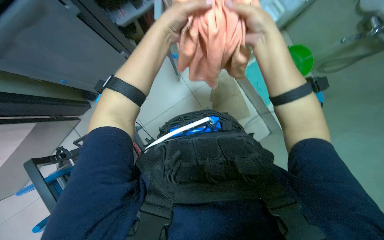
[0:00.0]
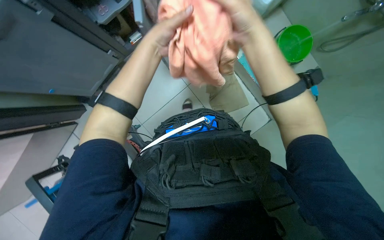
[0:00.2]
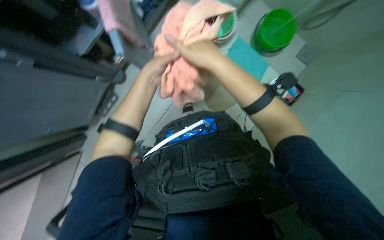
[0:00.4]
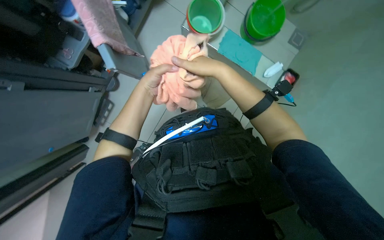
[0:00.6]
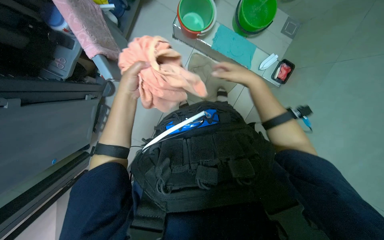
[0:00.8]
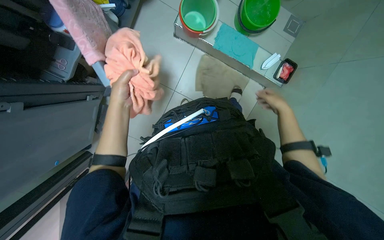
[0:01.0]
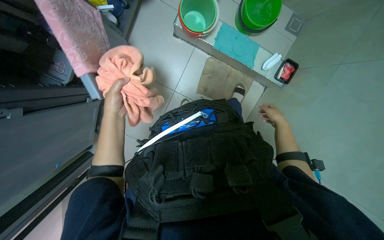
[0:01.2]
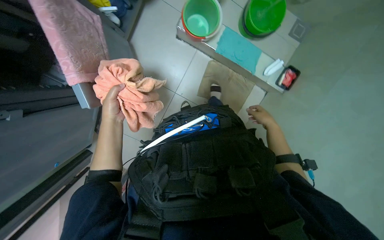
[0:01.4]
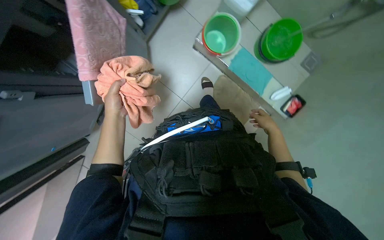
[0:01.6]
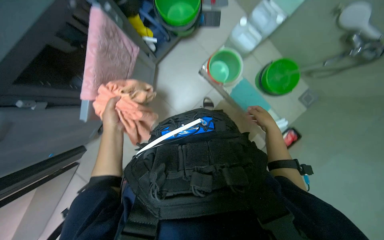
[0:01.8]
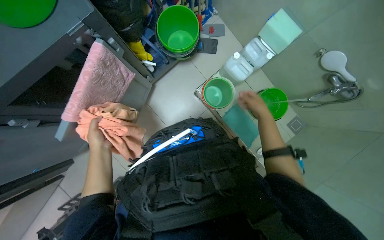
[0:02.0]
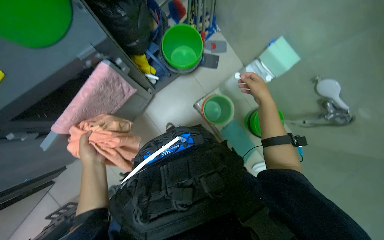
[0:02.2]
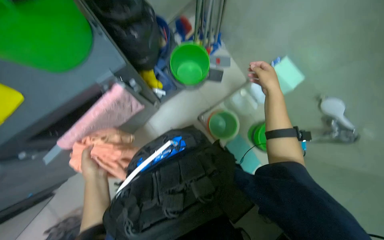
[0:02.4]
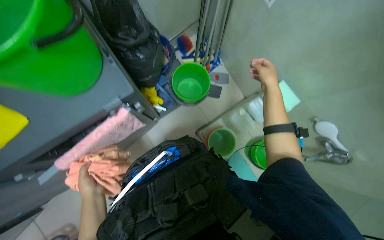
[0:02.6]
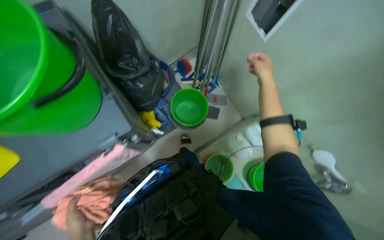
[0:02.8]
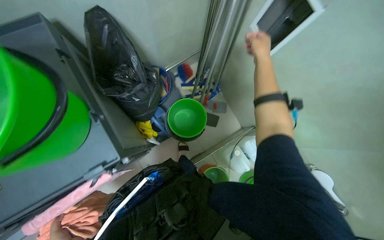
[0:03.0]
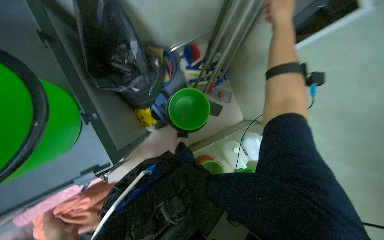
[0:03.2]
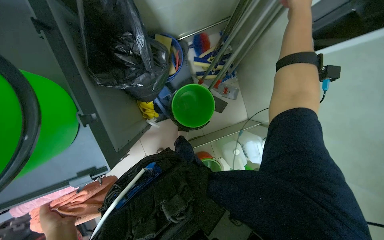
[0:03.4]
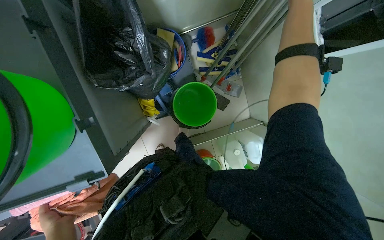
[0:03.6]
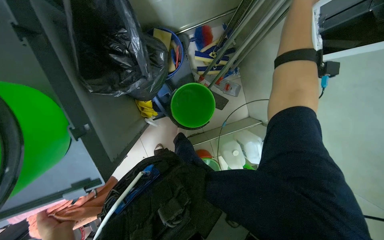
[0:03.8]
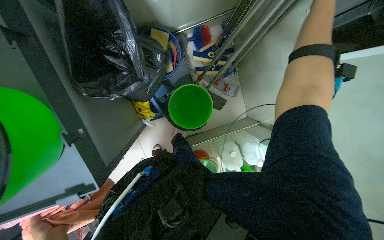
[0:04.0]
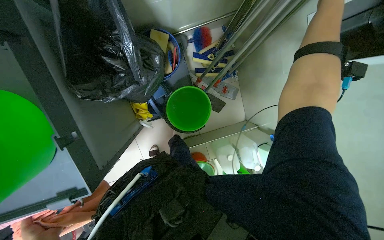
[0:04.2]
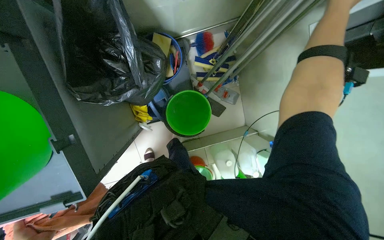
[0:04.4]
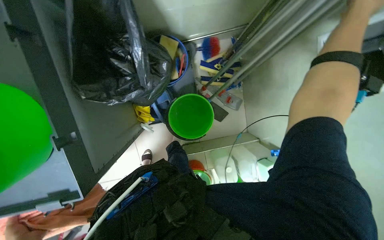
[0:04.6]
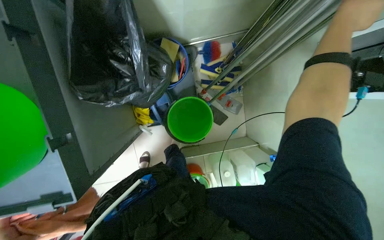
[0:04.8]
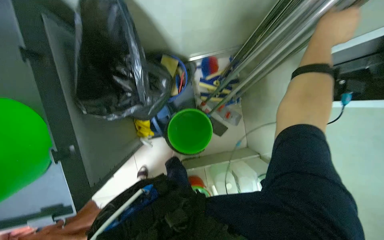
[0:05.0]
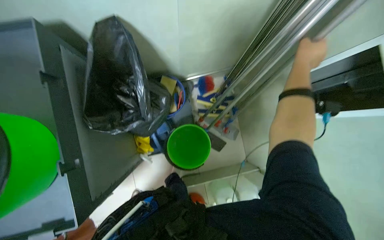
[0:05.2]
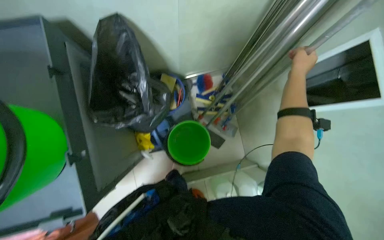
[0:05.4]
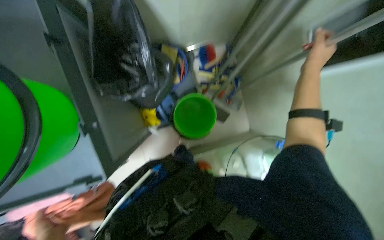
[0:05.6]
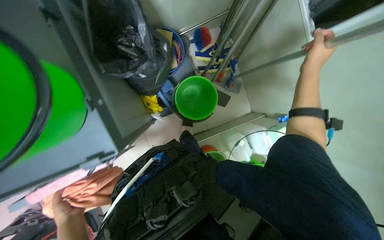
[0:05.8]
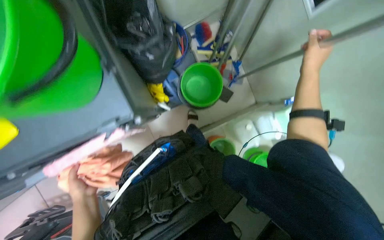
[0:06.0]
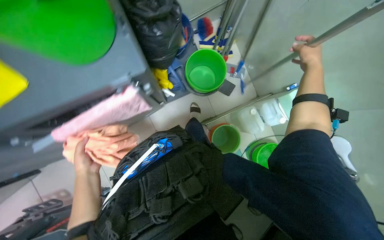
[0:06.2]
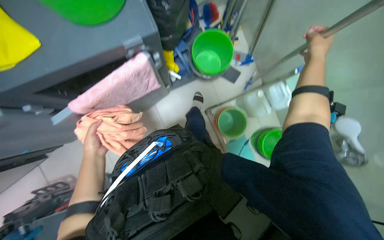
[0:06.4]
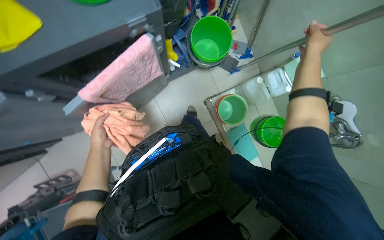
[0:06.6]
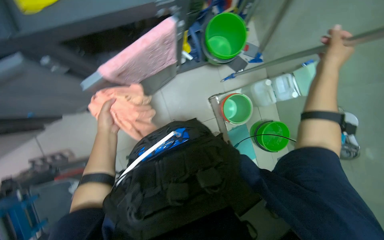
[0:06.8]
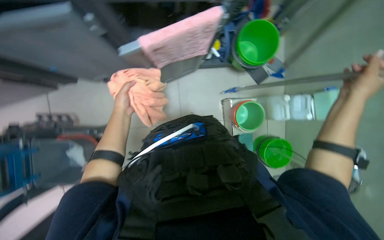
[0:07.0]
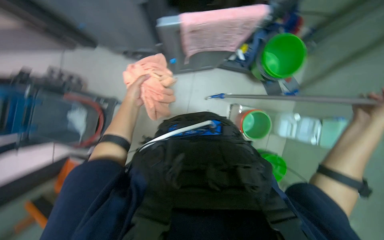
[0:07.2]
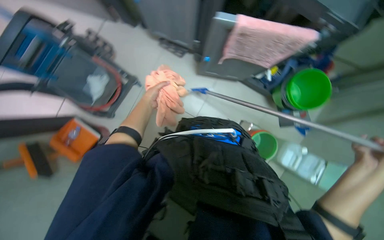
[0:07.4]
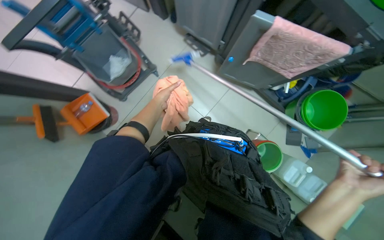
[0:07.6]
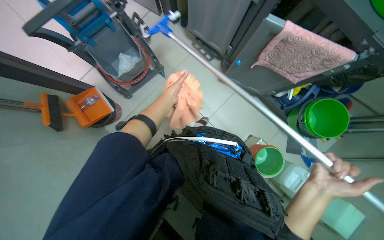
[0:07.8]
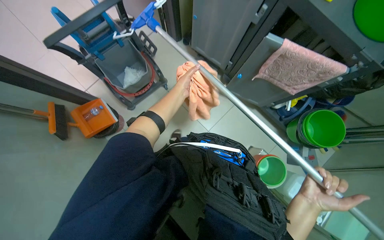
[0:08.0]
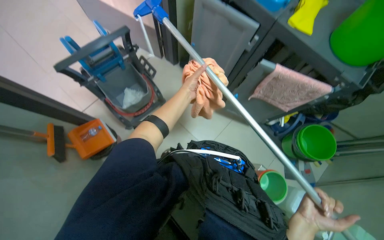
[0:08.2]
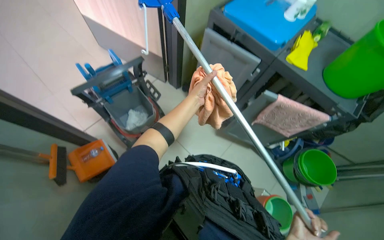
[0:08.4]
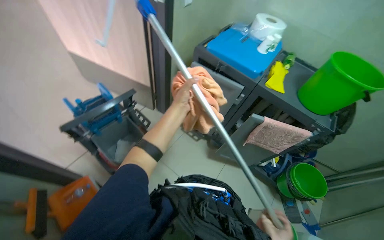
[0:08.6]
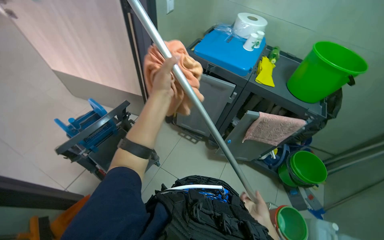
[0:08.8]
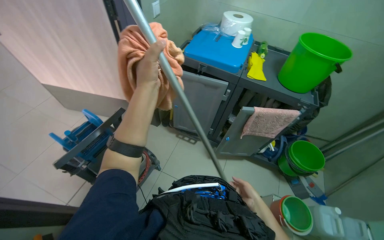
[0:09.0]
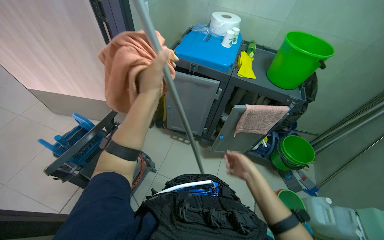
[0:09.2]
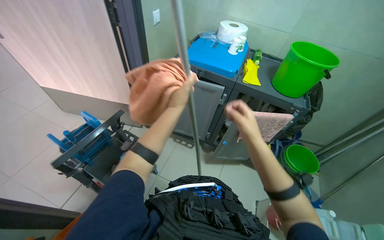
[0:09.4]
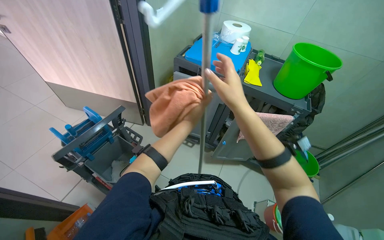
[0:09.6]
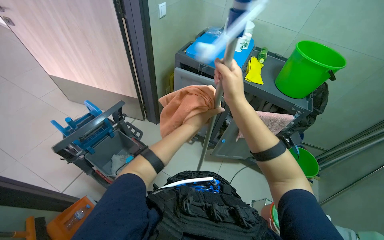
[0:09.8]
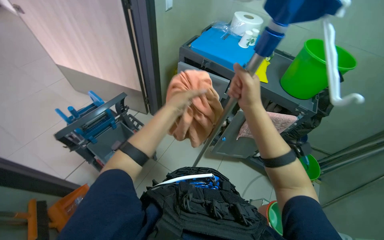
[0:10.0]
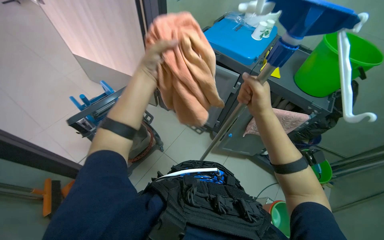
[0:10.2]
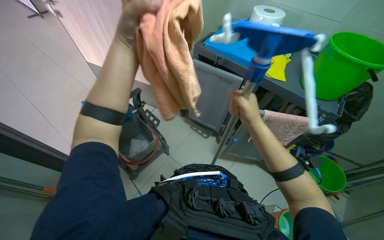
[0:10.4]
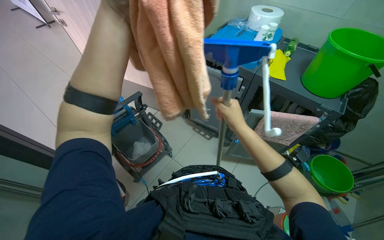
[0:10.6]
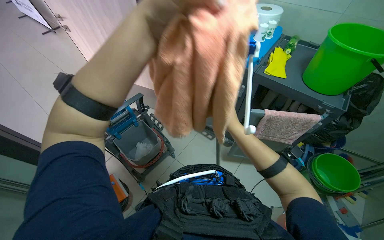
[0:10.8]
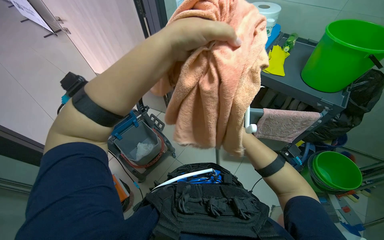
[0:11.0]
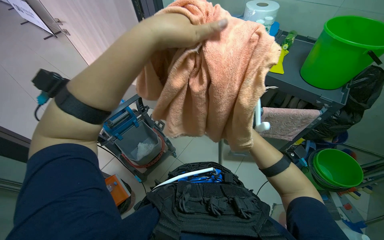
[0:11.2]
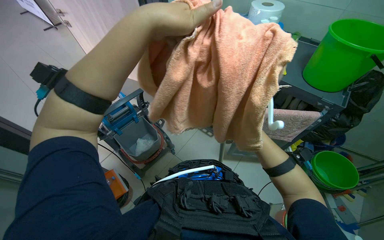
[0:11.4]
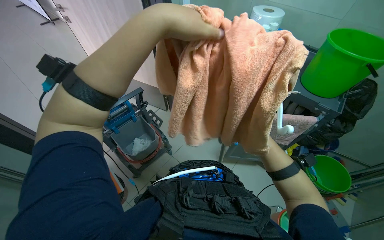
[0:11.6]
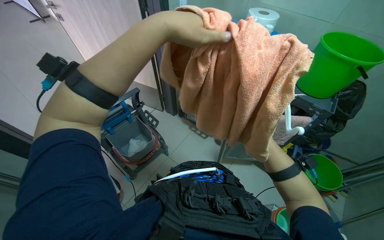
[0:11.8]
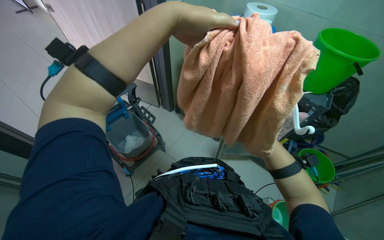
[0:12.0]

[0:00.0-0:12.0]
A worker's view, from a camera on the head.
Job: preparing cleaning supplies.
The whole recording: Attaching cloth to mop handle. The worker folds a cloth and attaches it to a mop handle, preparing the cleaning tool.
0.0 to 1.6 s: The left hand goes approximately 30 cm farther from the camera, down the picture and to the left. Meanwhile the right hand goes approximately 40 cm farther from the camera, to the right and down the picture.
1.6 to 3.0 s: The camera pitches upward, by some 35 degrees.
3.0 to 4.4 s: The view tips downward by about 15 degrees.
6.0 to 7.6 s: The wearer moves some 60 cm. Everything in view rotates approximately 60 degrees clockwise.
7.6 to 9.0 s: The head turns to the right by approximately 20 degrees. The view tilts about 35 degrees upward. The left hand goes roughly 30 cm nearer to the camera.
9.0 to 10.4 s: The right hand travels up the picture by some 25 cm.
10.4 to 12.0 s: The left hand goes some 15 cm to the right and nearer to the camera. Meanwhile the right hand heads to the right, farther from the camera and down the picture, covering some 35 cm.

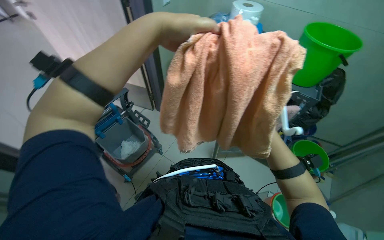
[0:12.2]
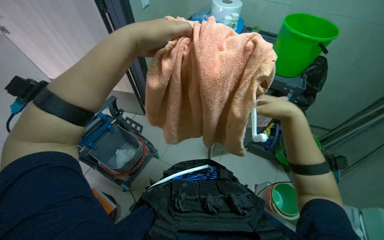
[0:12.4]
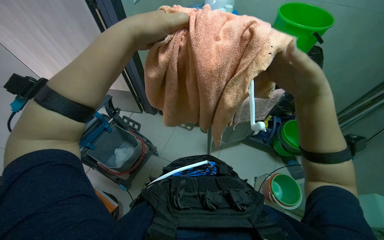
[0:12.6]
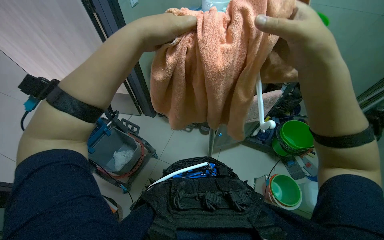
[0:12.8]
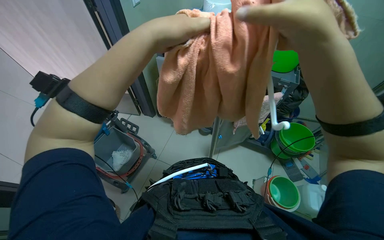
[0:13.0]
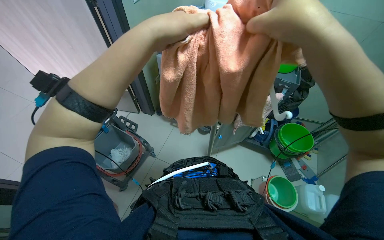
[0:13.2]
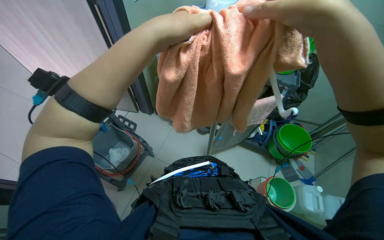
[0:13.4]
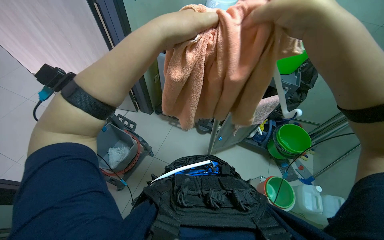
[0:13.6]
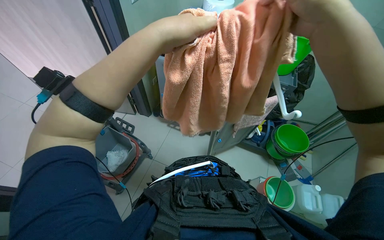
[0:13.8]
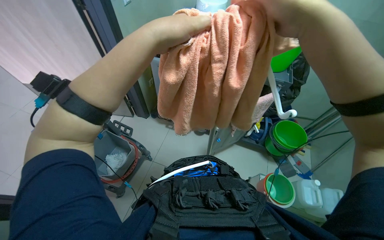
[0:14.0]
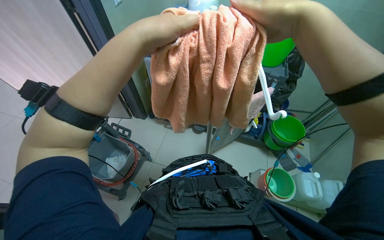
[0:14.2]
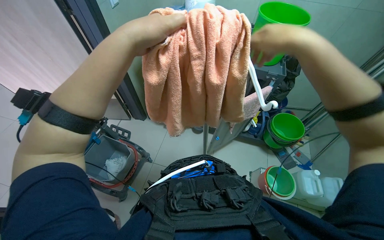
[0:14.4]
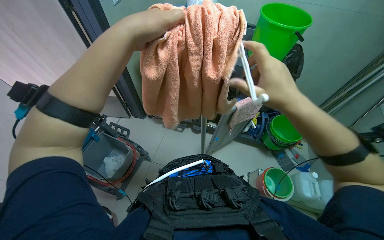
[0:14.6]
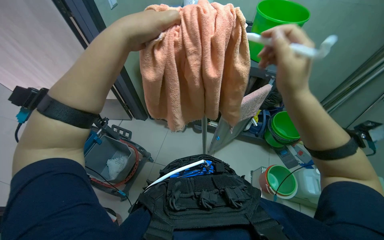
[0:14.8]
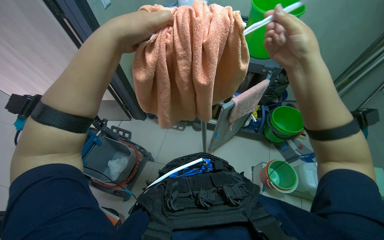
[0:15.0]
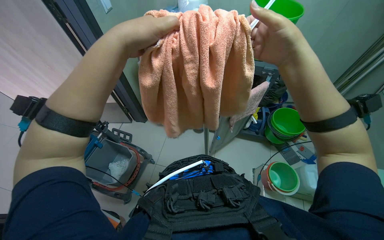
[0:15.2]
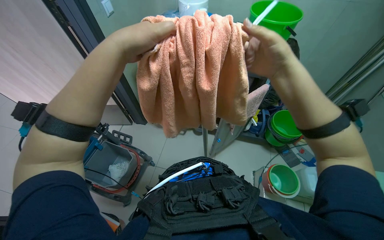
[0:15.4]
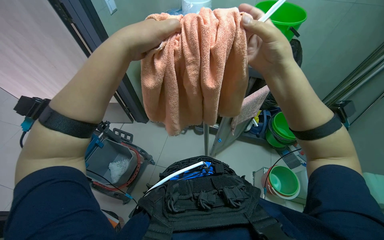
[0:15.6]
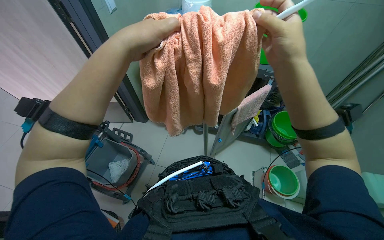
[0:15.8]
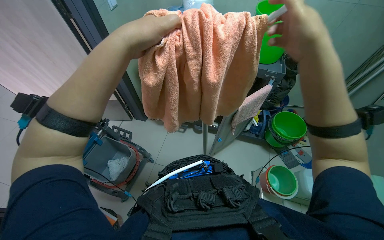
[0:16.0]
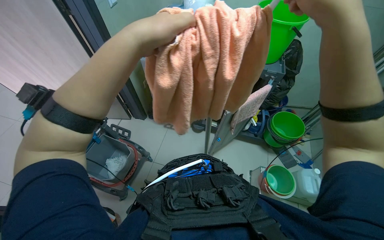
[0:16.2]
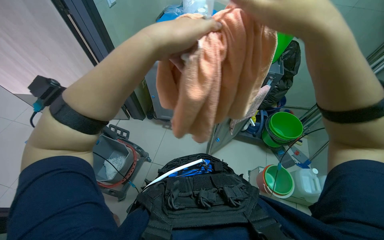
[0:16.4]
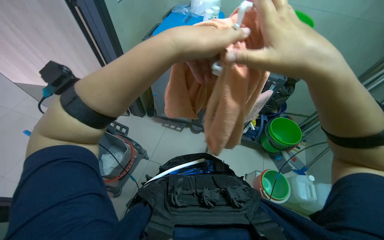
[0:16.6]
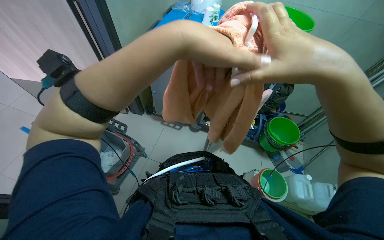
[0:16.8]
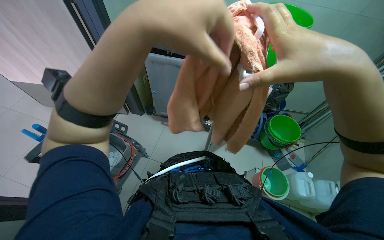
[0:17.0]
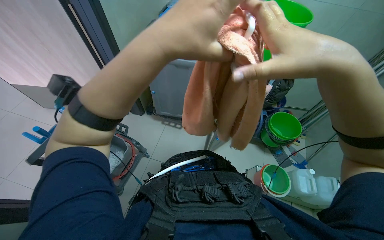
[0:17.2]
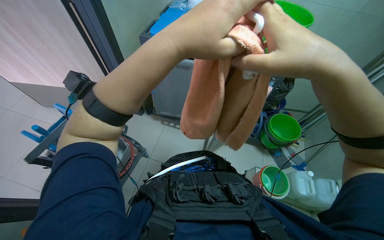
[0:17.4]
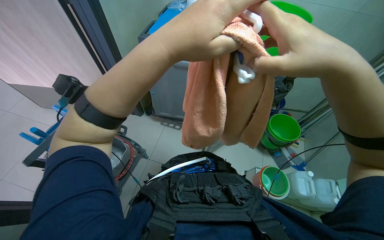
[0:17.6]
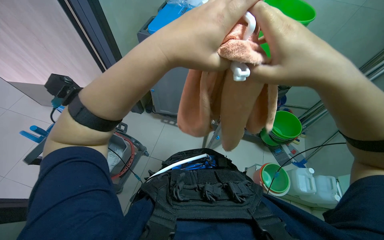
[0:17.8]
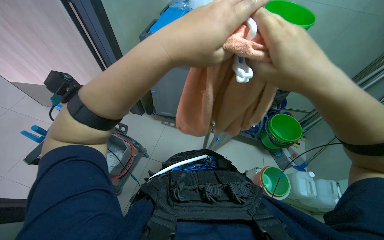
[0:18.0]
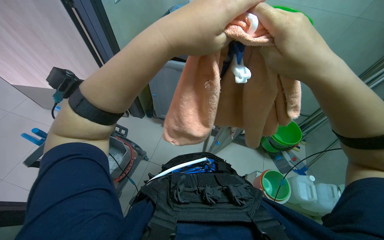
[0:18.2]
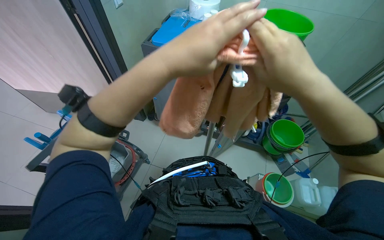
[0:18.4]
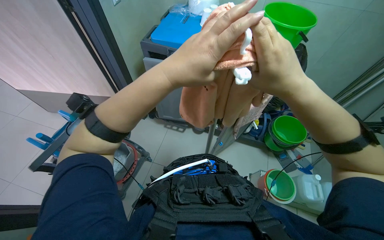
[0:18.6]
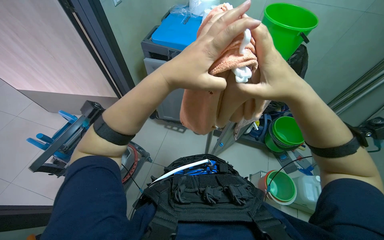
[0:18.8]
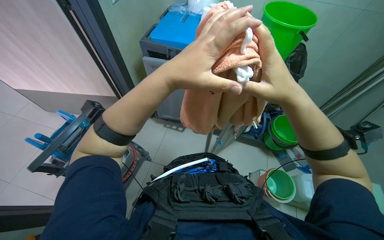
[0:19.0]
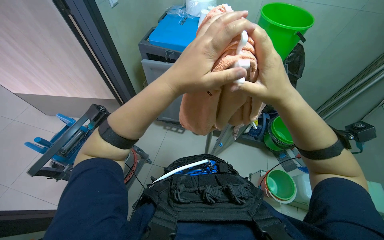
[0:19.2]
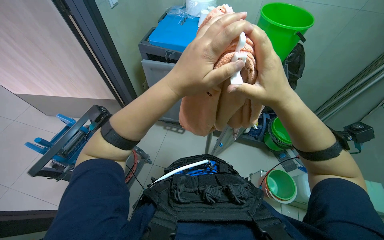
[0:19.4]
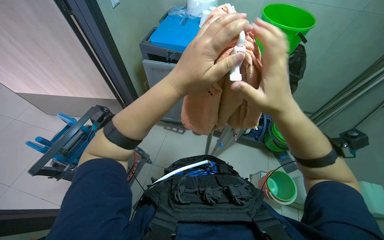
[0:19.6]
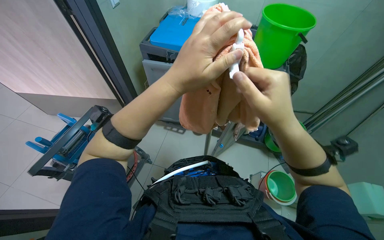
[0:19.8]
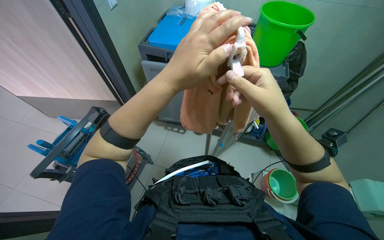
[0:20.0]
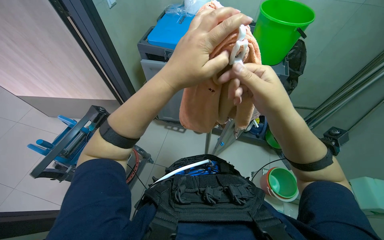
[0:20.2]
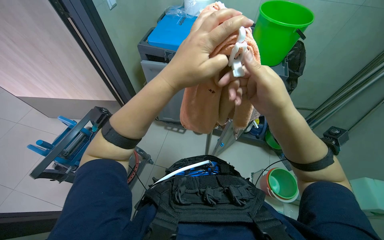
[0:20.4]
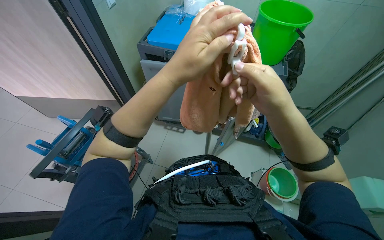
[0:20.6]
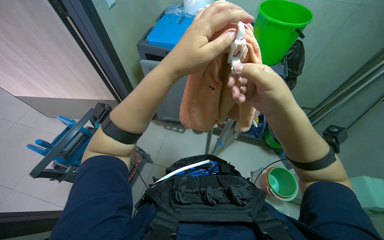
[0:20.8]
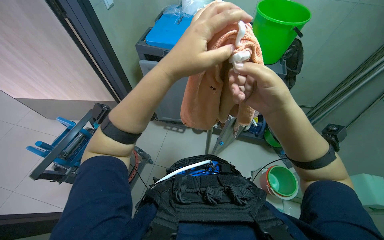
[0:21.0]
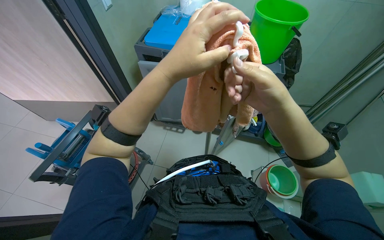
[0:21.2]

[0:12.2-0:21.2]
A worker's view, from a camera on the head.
Job: preparing cleaning supplies.
The whole recording: Attaching cloth to mop handle. The worker folds a cloth and attaches it to a mop handle, preparing the cleaning tool.
13.8 to 15.2 s: The right hand shifts some 10 cm farther from the camera, and goes down the picture and returns, approximately 10 cm each way.
16.6 to 18.2 s: The hands make small movements and keep their place.
18.2 to 19.8 s: The right hand heads down the picture, covering some 10 cm.
19.8 to 21.2 s: The hands make small movements and keep their place.
